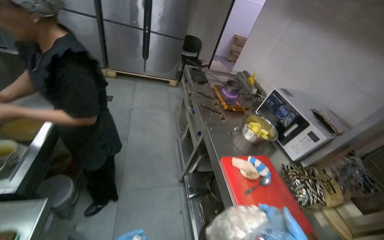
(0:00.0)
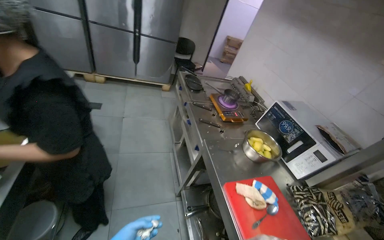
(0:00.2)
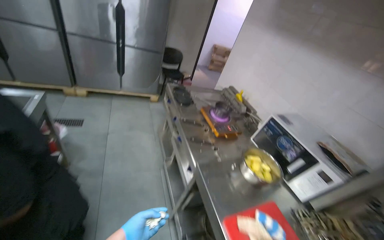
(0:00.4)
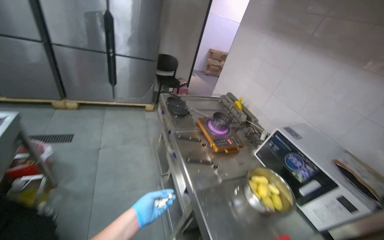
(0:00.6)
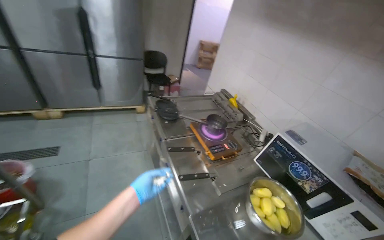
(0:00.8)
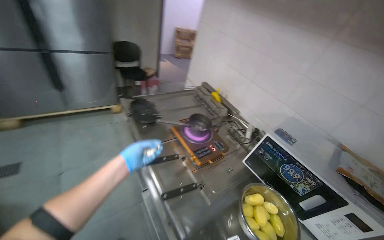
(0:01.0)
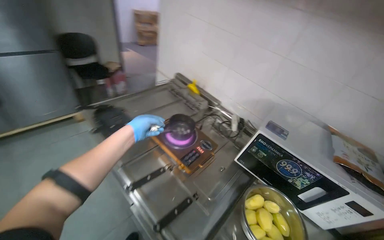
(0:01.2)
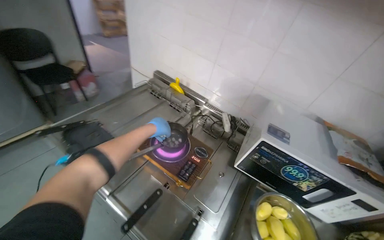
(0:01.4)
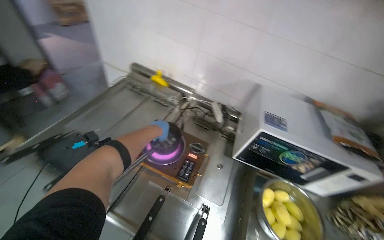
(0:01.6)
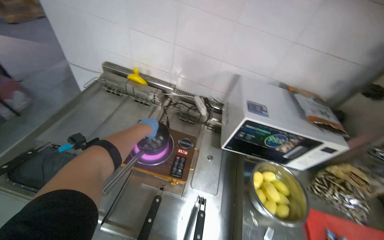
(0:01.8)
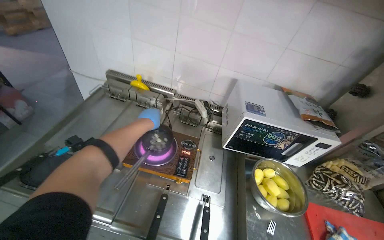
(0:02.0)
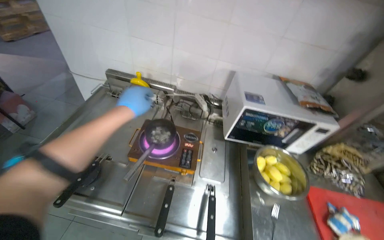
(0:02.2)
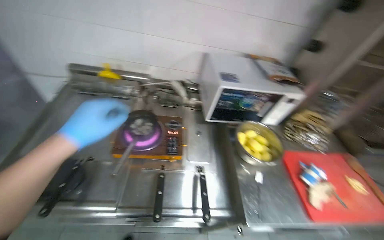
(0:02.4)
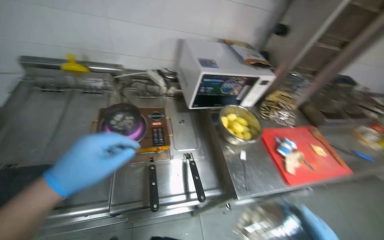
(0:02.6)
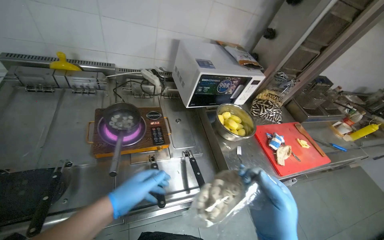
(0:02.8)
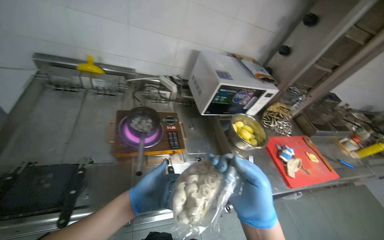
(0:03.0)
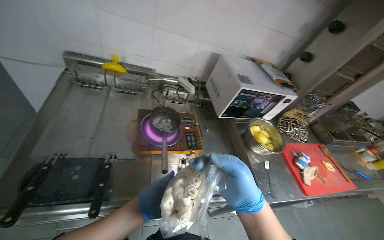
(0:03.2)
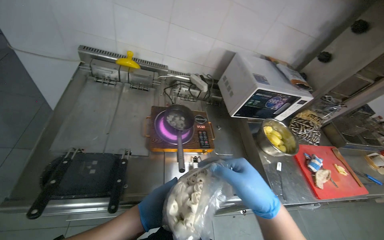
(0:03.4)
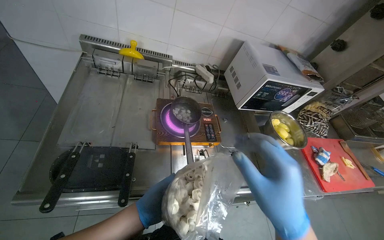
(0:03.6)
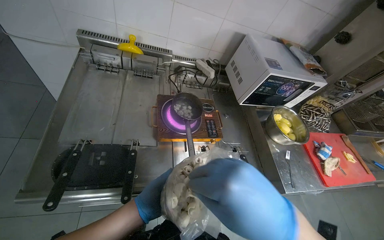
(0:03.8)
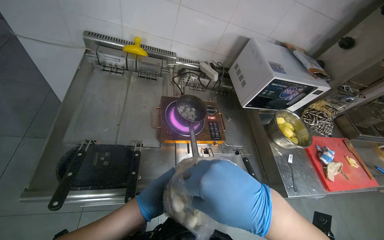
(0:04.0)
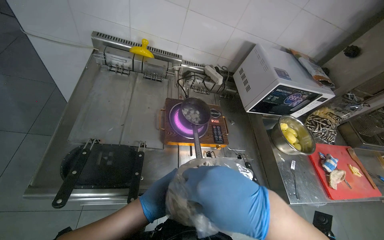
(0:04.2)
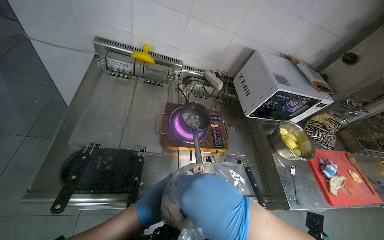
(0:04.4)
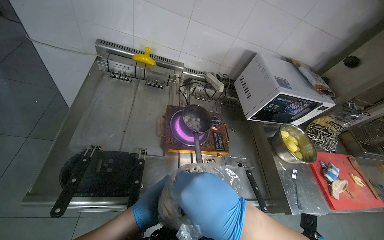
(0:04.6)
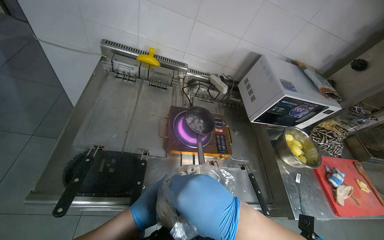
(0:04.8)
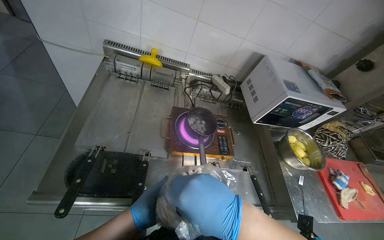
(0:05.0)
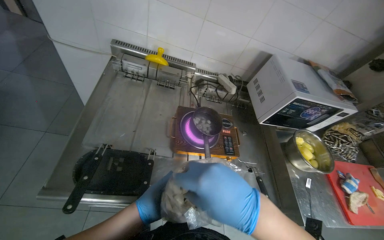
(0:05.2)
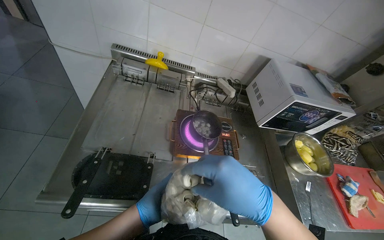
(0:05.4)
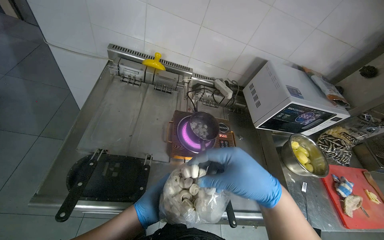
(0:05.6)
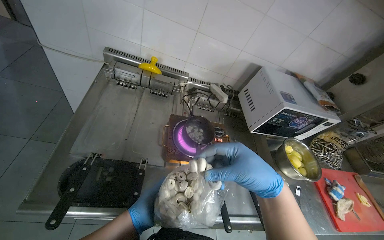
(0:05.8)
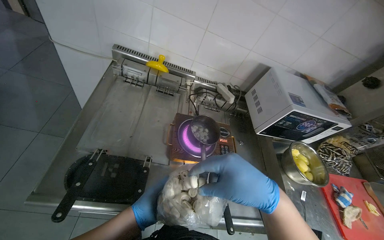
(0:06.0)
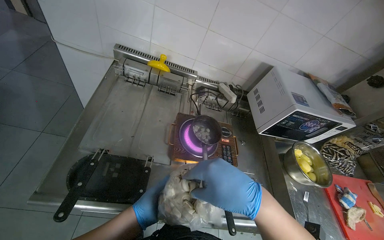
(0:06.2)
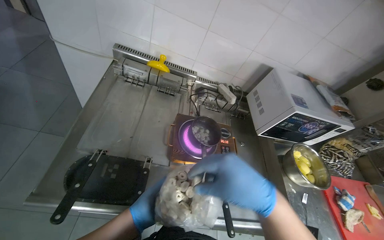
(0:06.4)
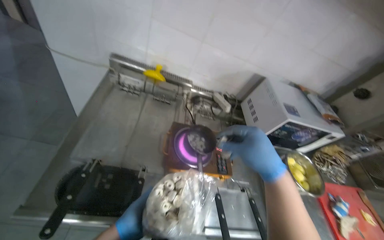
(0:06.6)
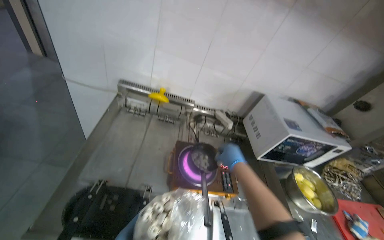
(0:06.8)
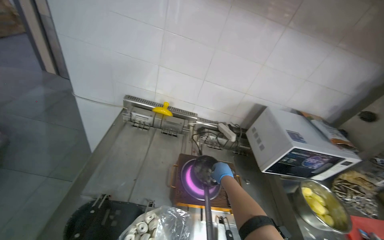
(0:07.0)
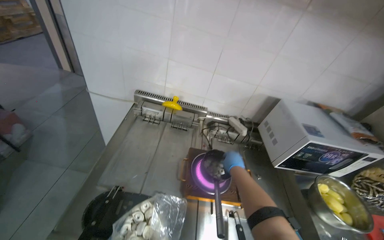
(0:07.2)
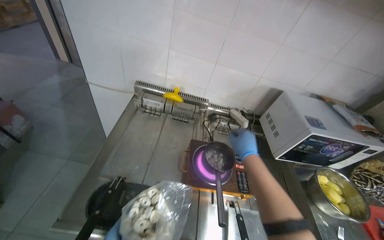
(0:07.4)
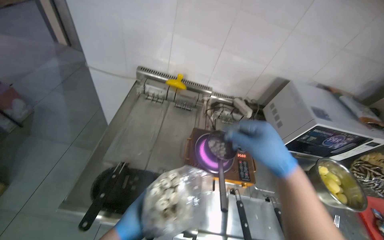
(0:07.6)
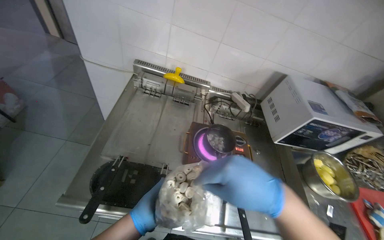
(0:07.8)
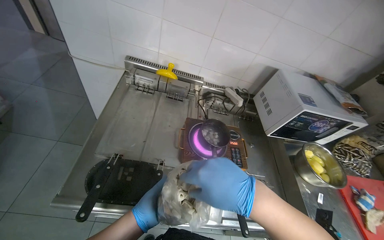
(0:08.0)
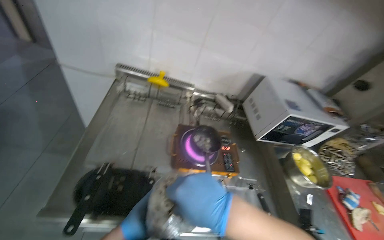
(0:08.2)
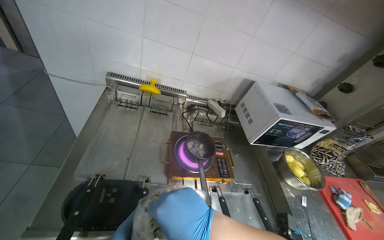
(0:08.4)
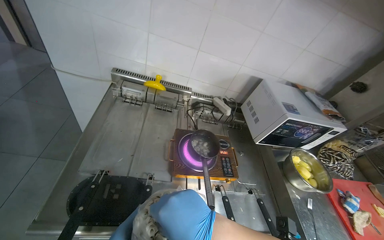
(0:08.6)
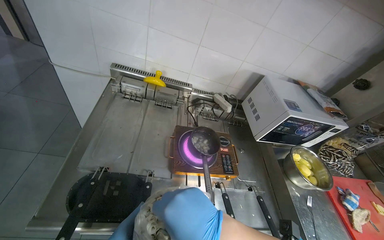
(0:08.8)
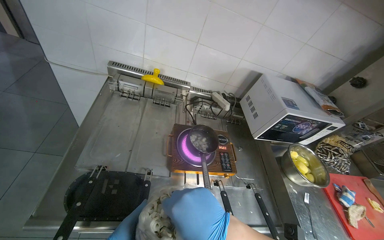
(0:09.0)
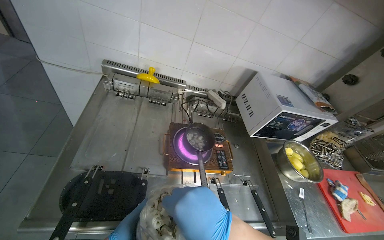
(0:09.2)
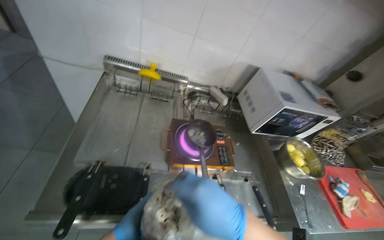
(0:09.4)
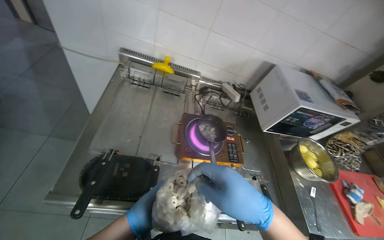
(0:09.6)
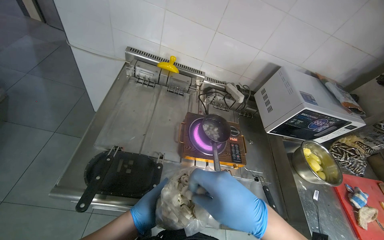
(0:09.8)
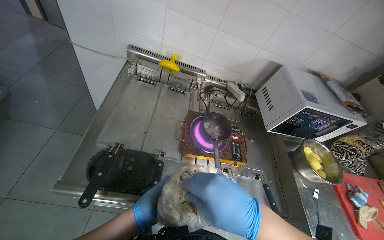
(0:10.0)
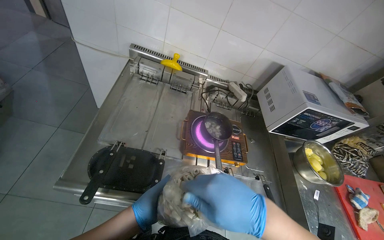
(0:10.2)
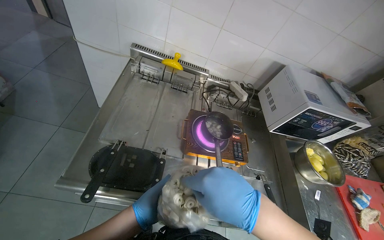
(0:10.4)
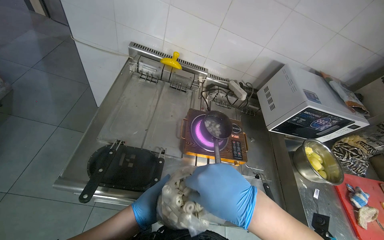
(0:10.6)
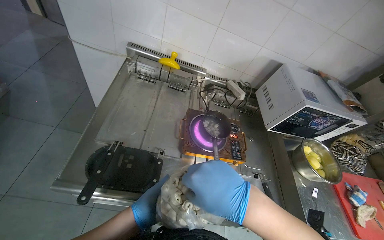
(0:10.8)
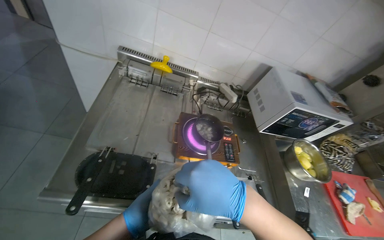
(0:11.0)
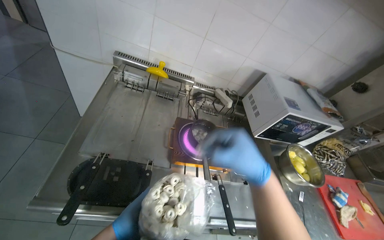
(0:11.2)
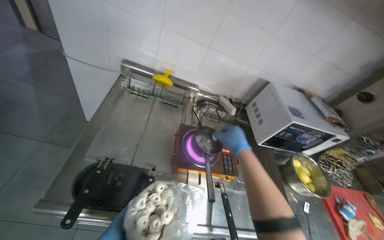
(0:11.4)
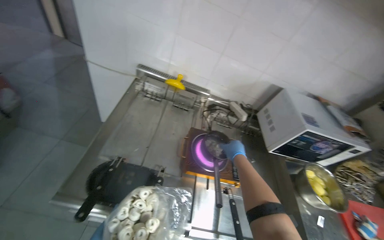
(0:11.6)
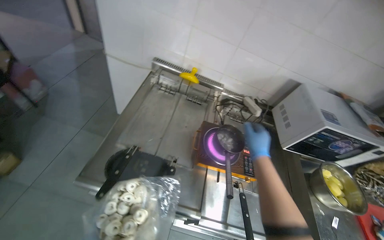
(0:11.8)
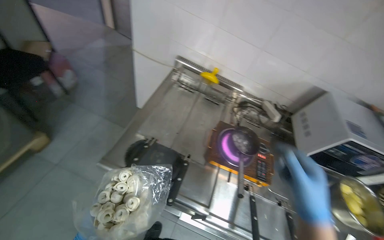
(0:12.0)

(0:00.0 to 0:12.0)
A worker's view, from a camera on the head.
Job: preparing food.
The whole recording: Adding product to boiling water and storing in refrigerator. The worker adds the product into the boiling water, then places the remaining portion into the refrigerator.
0:00.0 - 0:01.6: The head travels some 1 m. The head rotates approximately 55 degrees to the right. The wearer looks some 20 degrees further downward.
0:01.6 - 0:03.0: The head turns to the right by roughly 35 degrees. The left hand heads down the picture and nearer to the camera, covering approximately 30 cm.
0:03.0 - 0:04.4: The right hand heads to the left, covering some 25 cm.
0:06.0 - 0:07.6: The right hand moves approximately 30 cm farther from the camera and comes back.
0:10.4 - 0:12.0: The right hand moves to the right, some 10 cm, and travels farther from the camera and back again, some 30 cm each way.

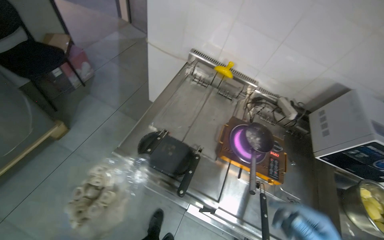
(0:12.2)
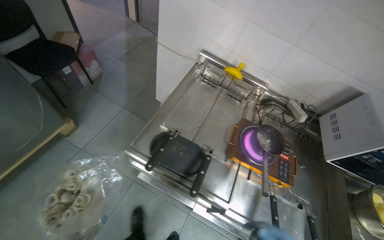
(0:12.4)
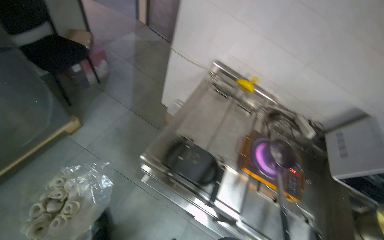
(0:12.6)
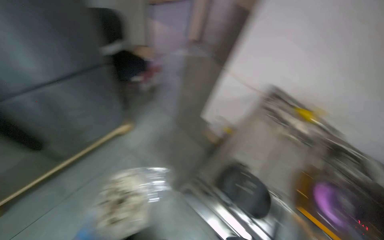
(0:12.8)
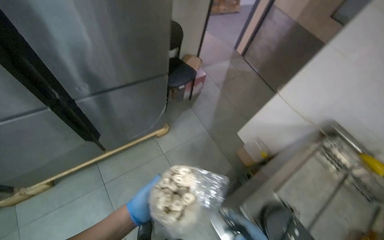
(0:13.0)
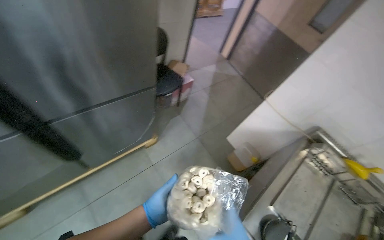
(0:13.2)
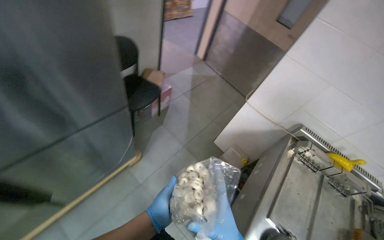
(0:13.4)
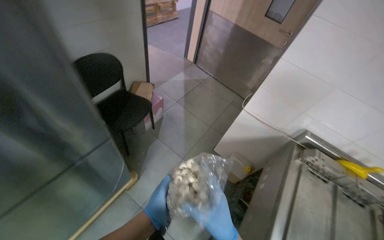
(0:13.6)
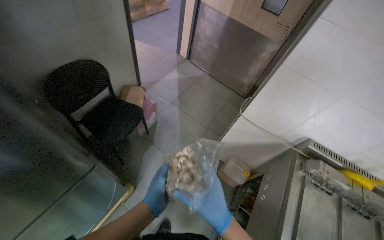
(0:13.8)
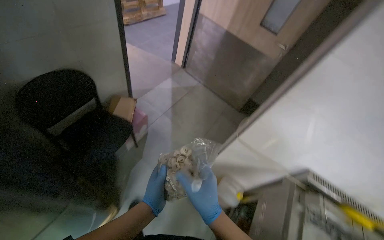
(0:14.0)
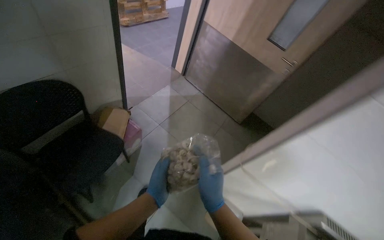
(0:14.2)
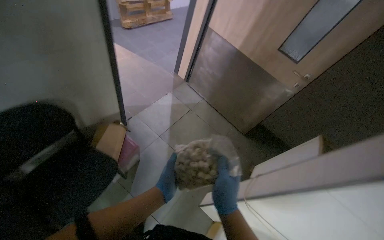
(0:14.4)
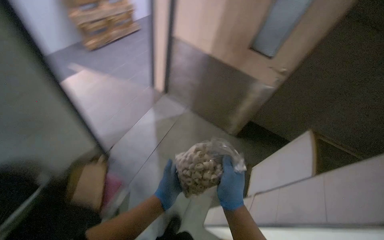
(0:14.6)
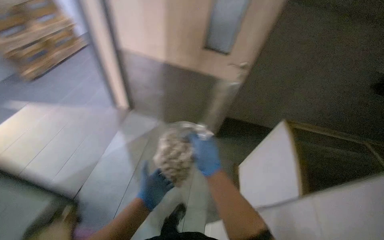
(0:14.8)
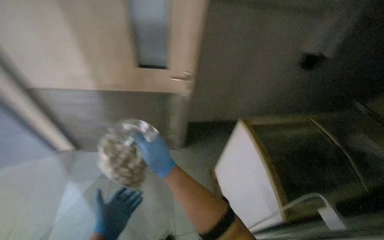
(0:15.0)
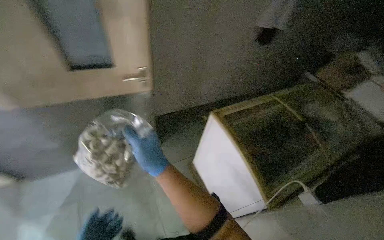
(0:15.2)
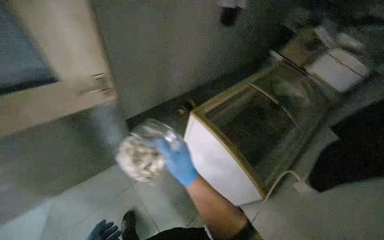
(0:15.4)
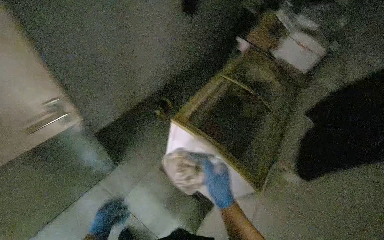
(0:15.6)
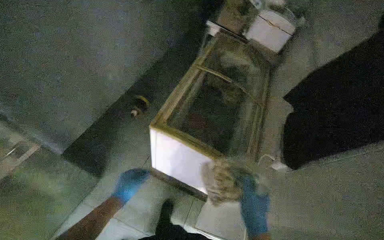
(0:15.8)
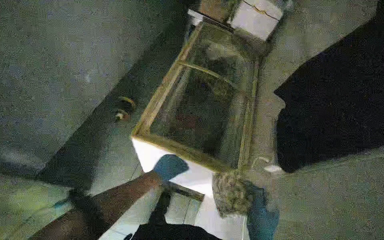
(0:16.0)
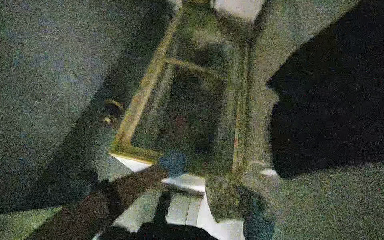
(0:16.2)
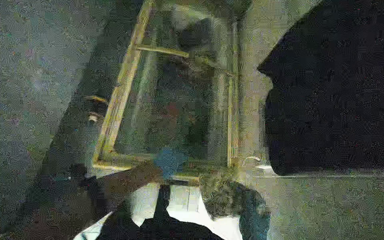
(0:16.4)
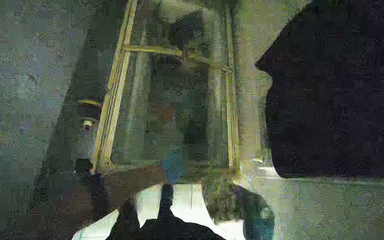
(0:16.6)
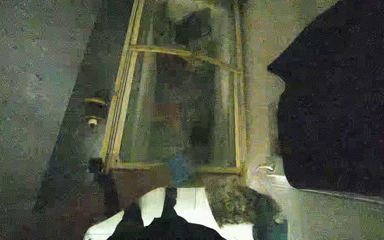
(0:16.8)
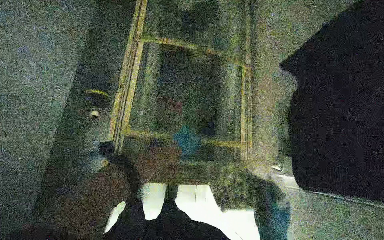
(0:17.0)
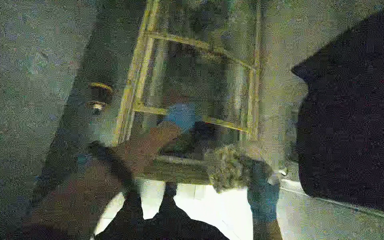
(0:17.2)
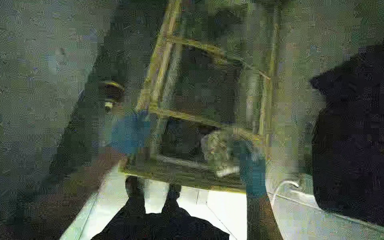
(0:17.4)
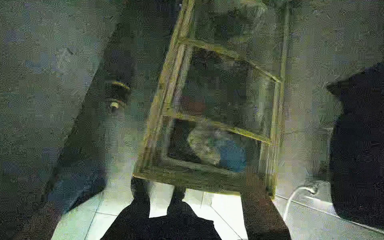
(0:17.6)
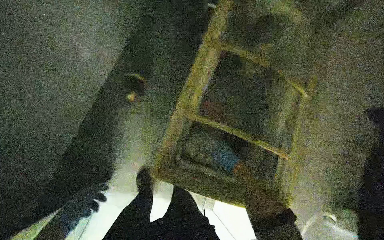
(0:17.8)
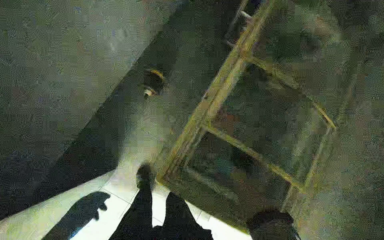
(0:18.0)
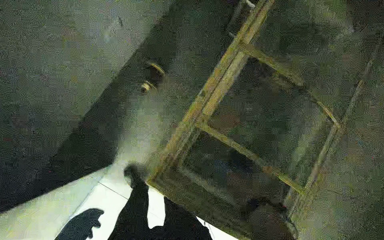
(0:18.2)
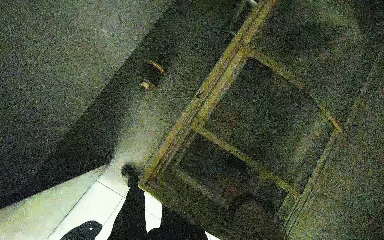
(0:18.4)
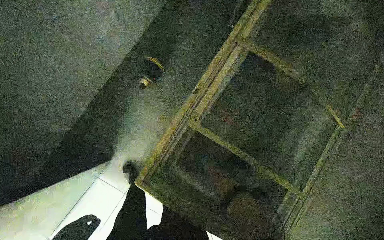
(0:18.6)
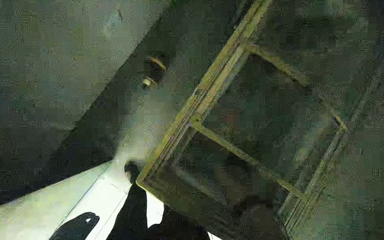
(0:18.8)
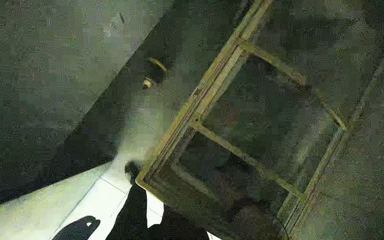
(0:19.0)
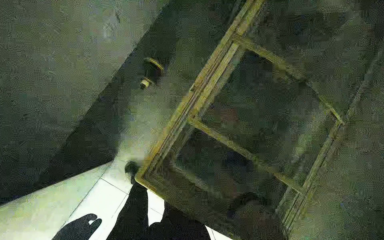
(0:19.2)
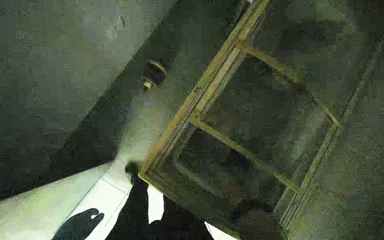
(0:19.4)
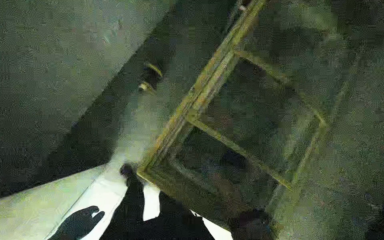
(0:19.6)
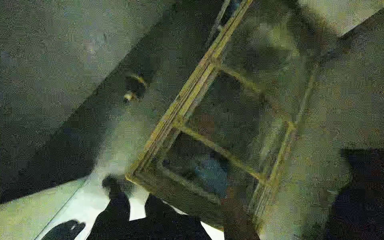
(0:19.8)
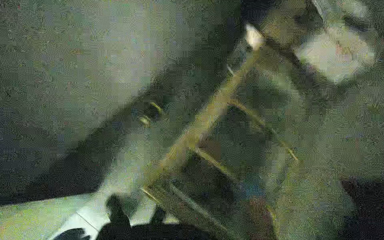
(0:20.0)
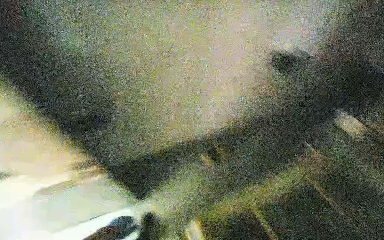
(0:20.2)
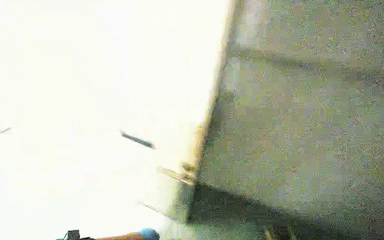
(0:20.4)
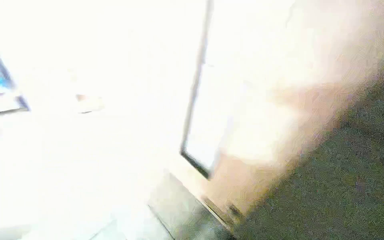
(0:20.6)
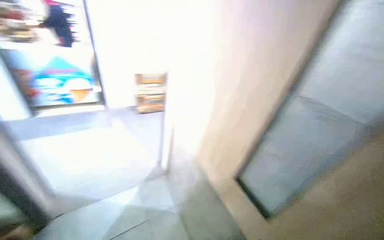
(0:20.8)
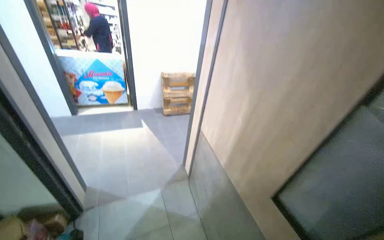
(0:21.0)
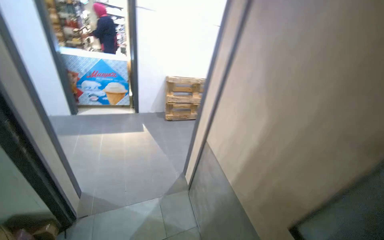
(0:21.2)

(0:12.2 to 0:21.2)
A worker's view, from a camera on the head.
Job: preparing food.
The whole recording: Adding product to boiling water and storing in refrigerator. The worker adds the product into the boiling water, then places the remaining portion into the refrigerator.
0:12.2 - 0:13.8: The head travels roughly 70 cm.
0:13.8 - 0:15.2: The camera travels approximately 1 m. The head rotates approximately 50 degrees to the right.
0:15.2 - 0:16.6: The camera travels roughly 60 cm. The head turns to the right by some 60 degrees. The view tilts some 30 degrees downward.
0:16.6 - 0:18.2: The scene turns some 30 degrees clockwise in the picture.
0:19.8 - 0:21.2: The head rotates some 15 degrees to the left.
